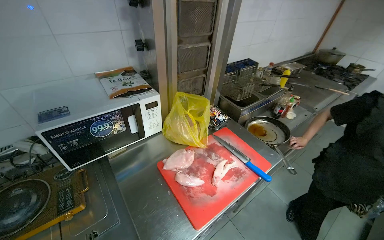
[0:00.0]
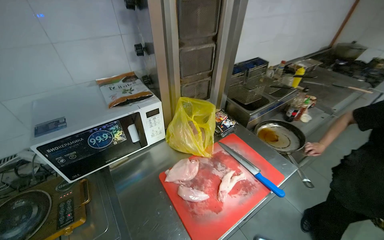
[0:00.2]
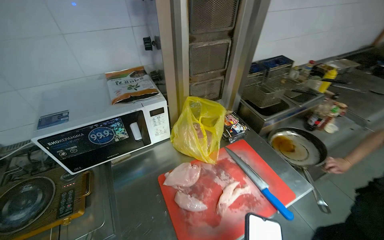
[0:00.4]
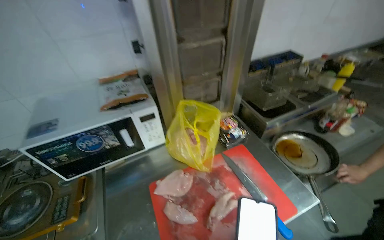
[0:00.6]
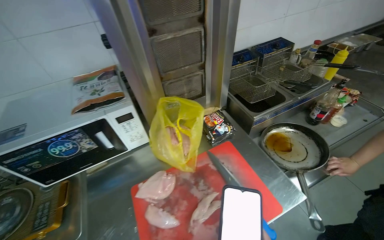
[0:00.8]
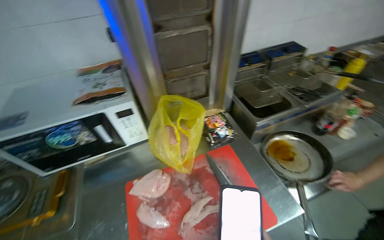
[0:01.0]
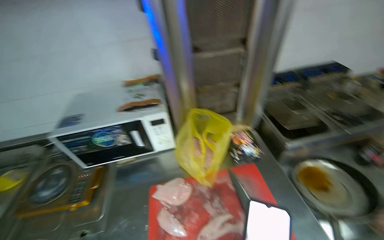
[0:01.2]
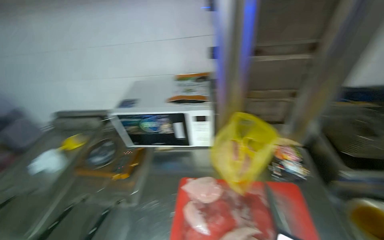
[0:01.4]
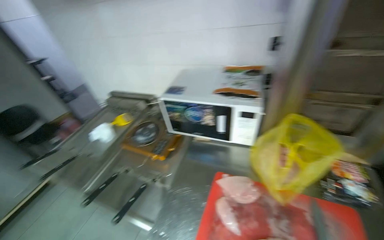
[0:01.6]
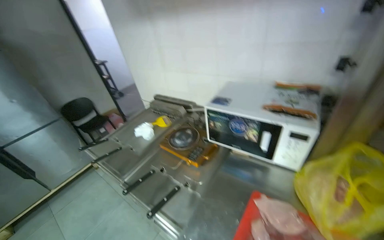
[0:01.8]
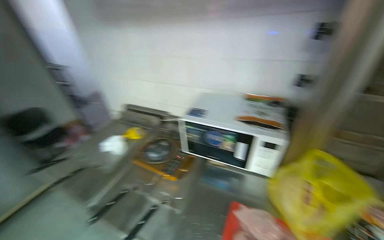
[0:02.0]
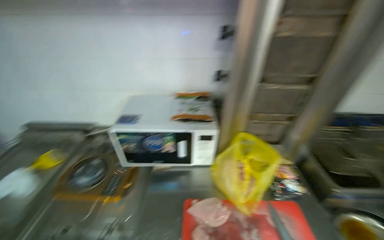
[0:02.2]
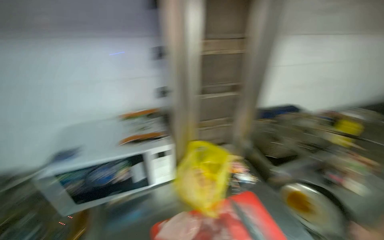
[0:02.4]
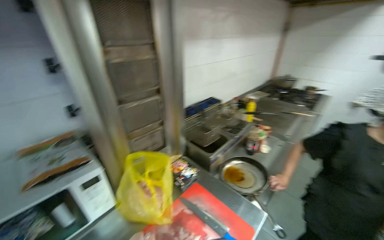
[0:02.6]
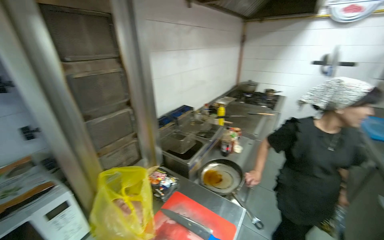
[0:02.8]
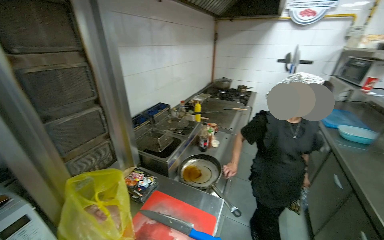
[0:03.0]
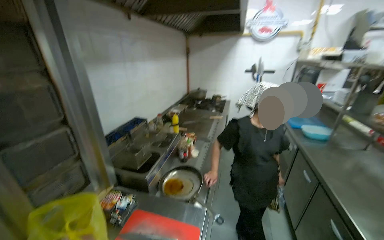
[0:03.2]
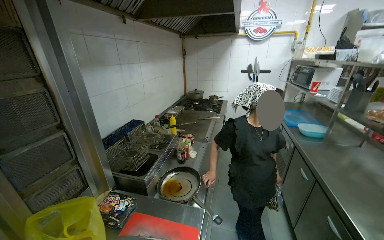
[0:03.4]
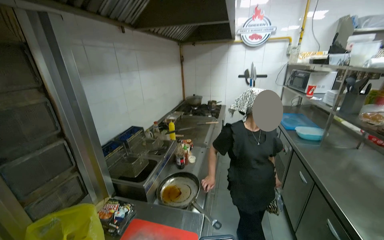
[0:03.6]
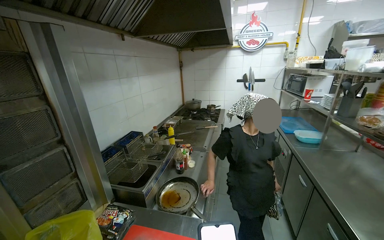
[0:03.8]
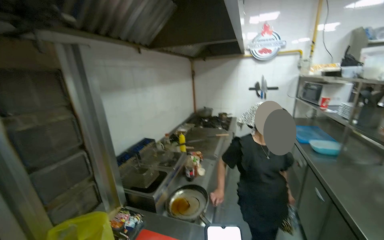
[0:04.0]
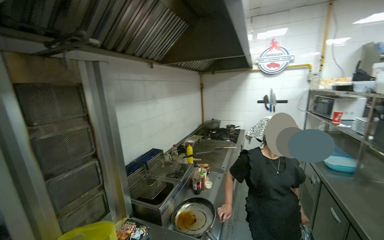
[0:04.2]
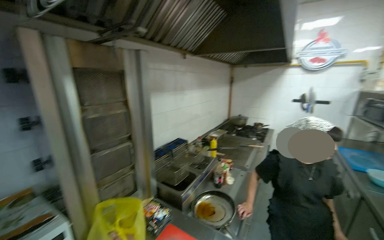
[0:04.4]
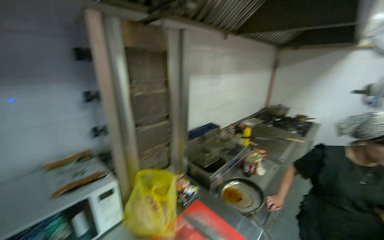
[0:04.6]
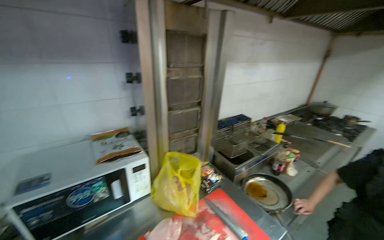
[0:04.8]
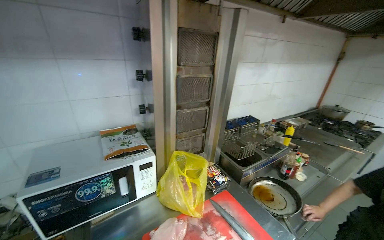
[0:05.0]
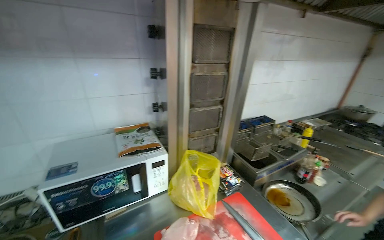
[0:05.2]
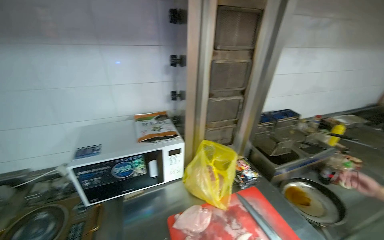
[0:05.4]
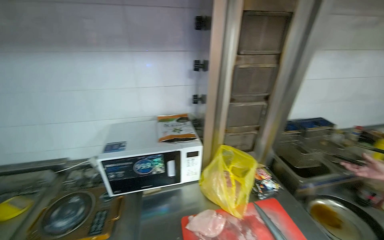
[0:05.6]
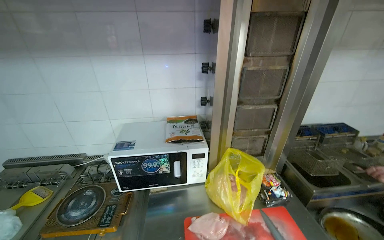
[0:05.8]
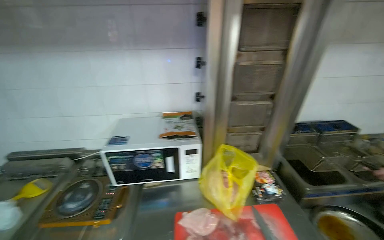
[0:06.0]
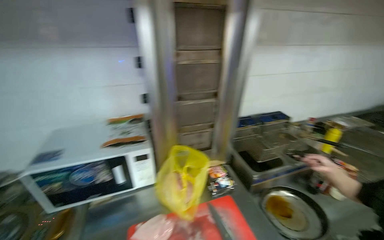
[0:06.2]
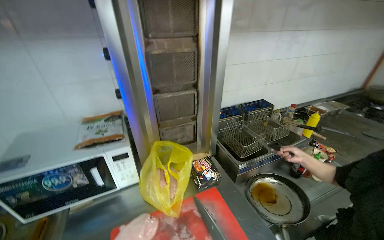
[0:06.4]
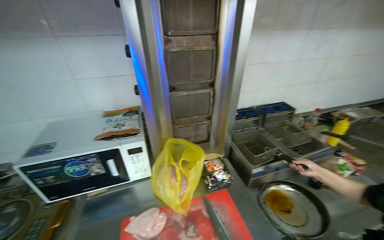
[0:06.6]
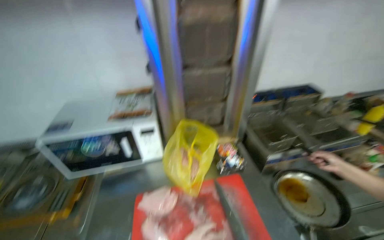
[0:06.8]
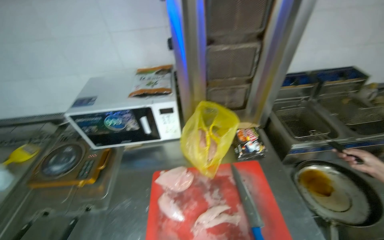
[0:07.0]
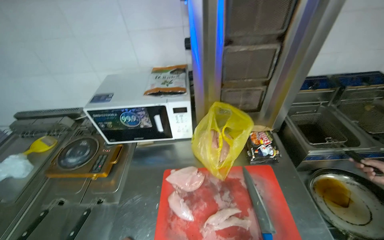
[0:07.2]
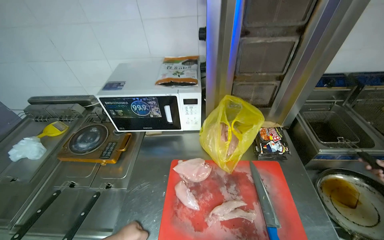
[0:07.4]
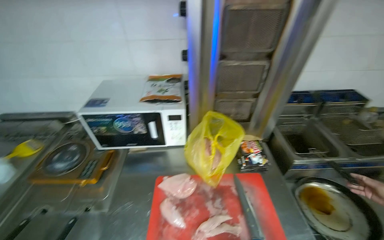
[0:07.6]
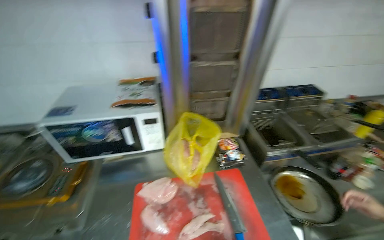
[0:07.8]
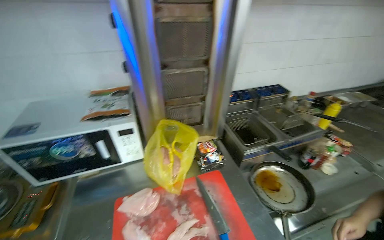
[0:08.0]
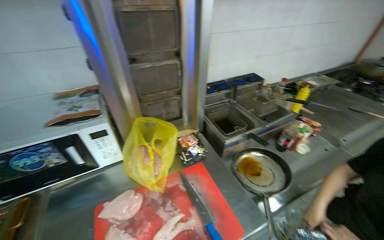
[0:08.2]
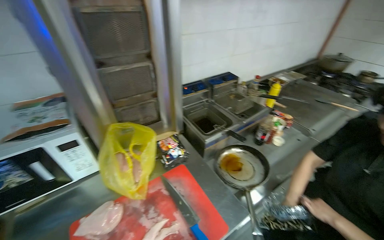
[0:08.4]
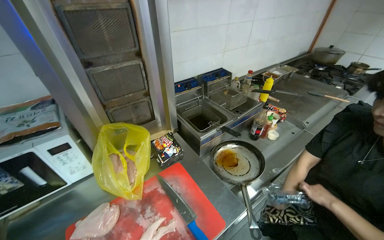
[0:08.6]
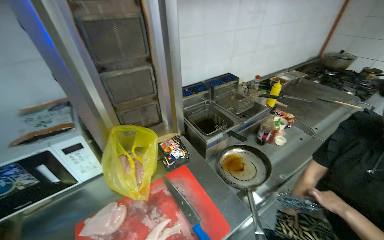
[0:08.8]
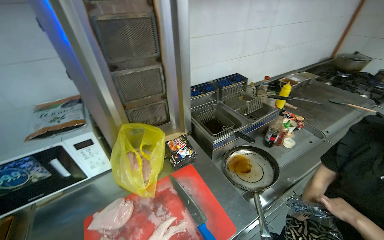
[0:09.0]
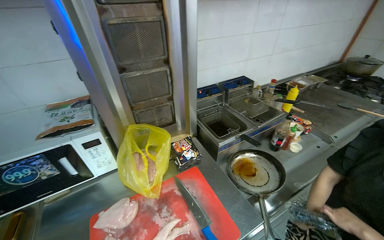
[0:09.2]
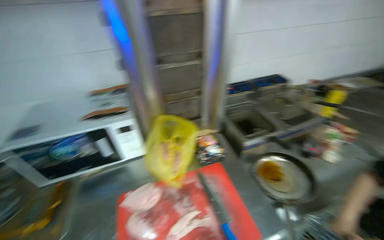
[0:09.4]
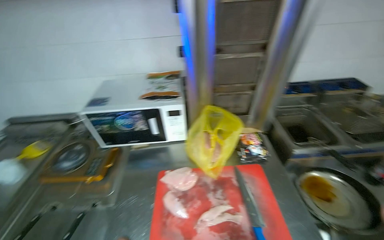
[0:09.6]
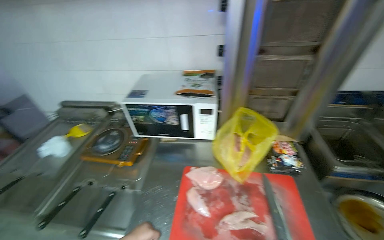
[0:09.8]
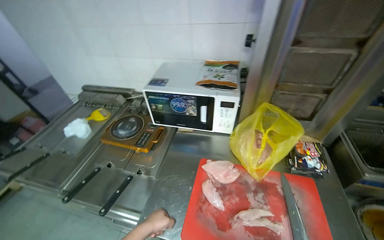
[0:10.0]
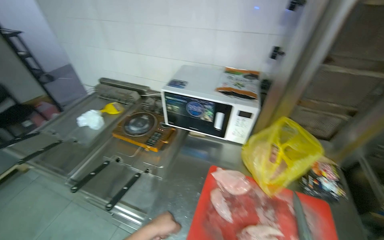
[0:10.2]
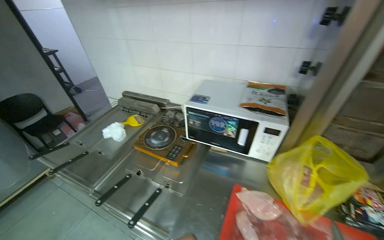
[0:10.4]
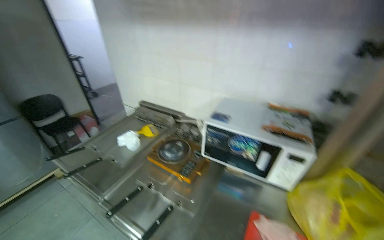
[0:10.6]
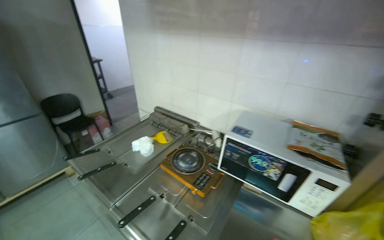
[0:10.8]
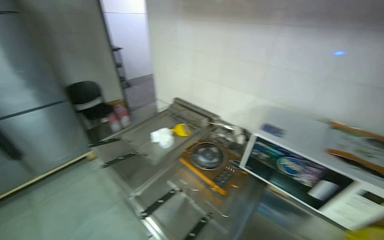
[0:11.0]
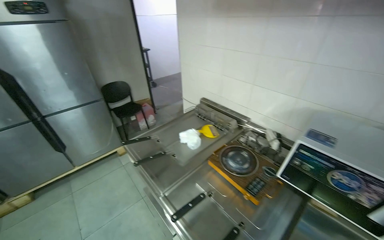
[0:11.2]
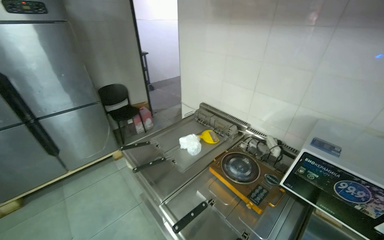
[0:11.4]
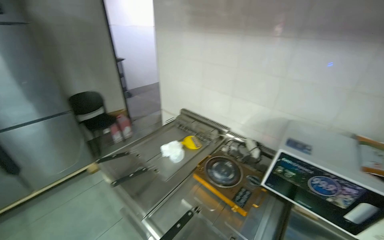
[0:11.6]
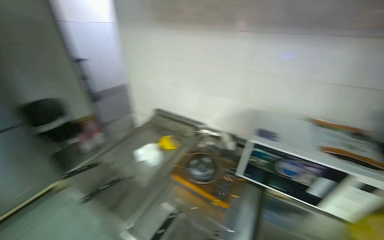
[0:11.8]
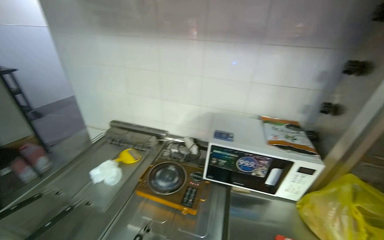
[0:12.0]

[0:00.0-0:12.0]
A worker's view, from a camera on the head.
Job: preparing food.
The whole recording: Cutting chicken on cutting board. The worker removes chicken from a bag and cuts it into pieces on a red cutting board.
0:00.0 to 0:01.6: The wearer's head swings approximately 60 degrees to the left.
0:01.6 to 0:03.0: The head rotates about 85 degrees to the right. The wearer looks about 15 degrees further upward.
0:03.0 to 0:04.4: The view tilts some 10 degrees upward.
0:04.4 to 0:06.0: The wearer's head swings some 55 degrees to the left. The wearer looks approximately 15 degrees further downward.
0:07.6 to 0:09.0: The wearer's head swings some 30 degrees to the right.
0:09.0 to 0:10.4: The head turns to the left by some 55 degrees.

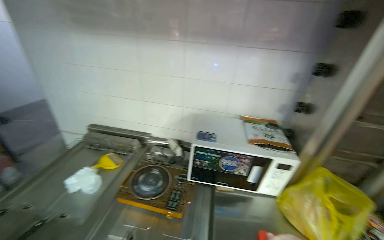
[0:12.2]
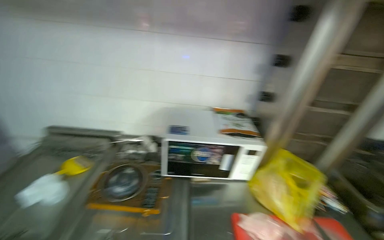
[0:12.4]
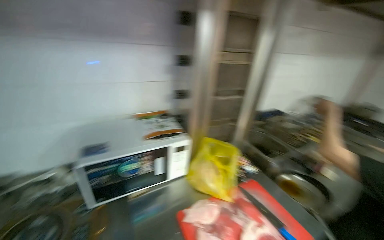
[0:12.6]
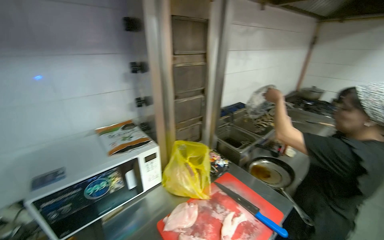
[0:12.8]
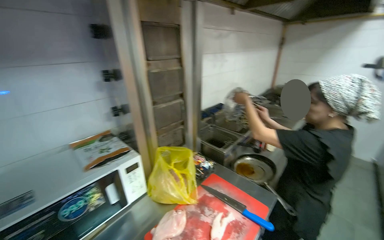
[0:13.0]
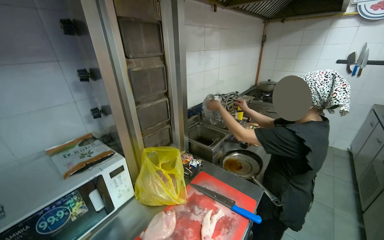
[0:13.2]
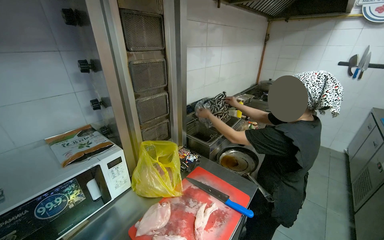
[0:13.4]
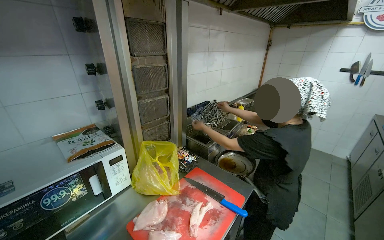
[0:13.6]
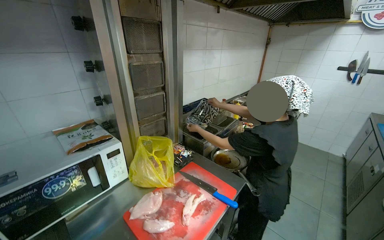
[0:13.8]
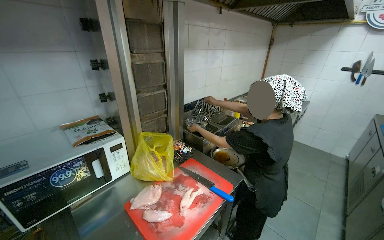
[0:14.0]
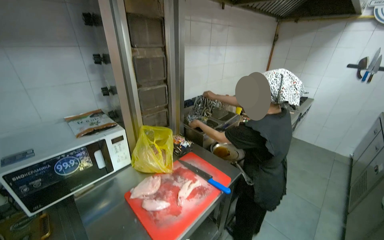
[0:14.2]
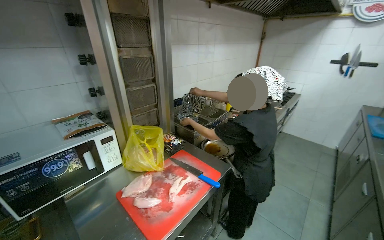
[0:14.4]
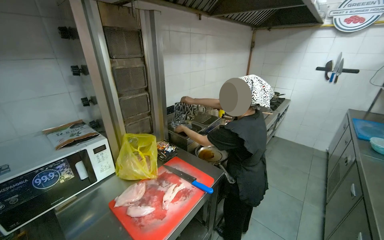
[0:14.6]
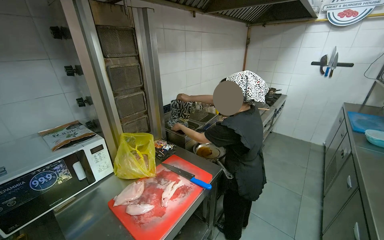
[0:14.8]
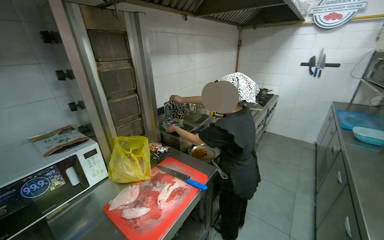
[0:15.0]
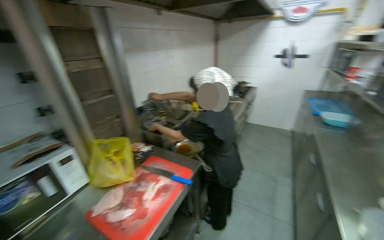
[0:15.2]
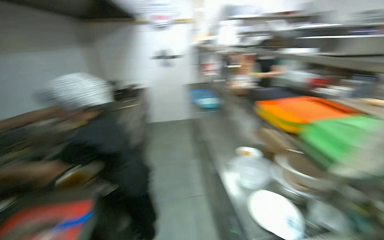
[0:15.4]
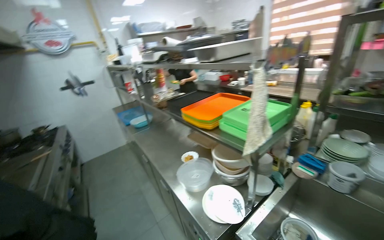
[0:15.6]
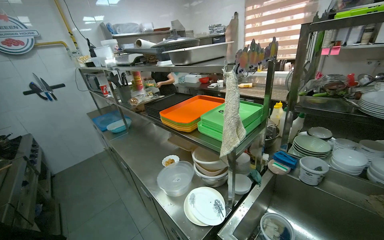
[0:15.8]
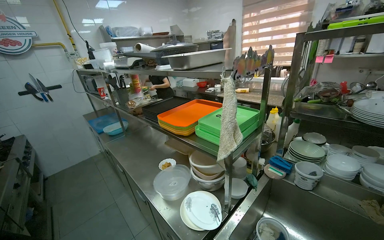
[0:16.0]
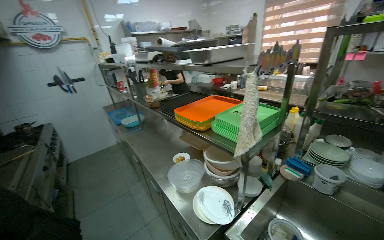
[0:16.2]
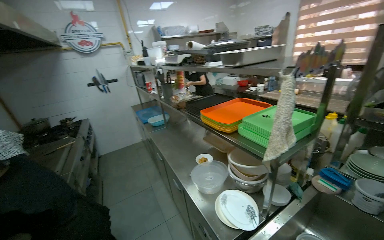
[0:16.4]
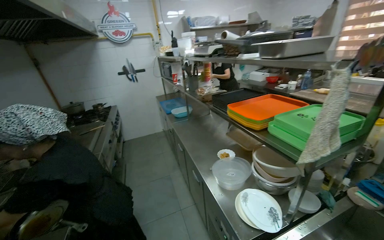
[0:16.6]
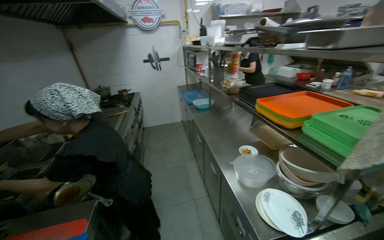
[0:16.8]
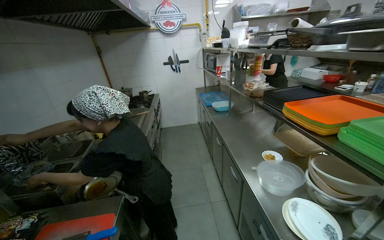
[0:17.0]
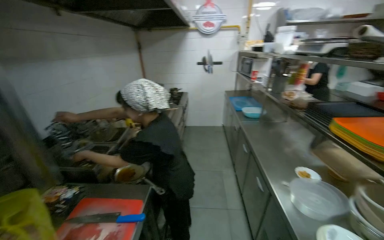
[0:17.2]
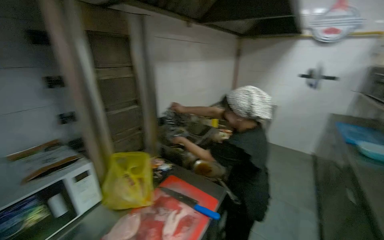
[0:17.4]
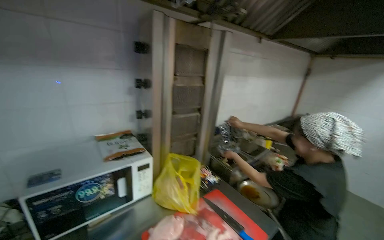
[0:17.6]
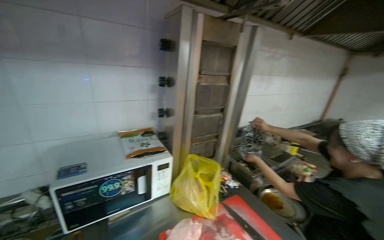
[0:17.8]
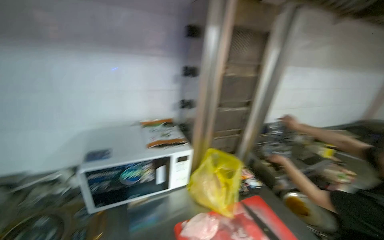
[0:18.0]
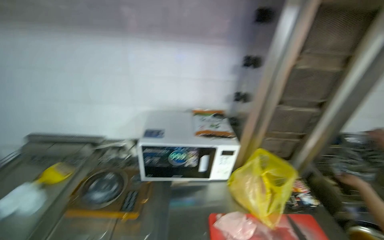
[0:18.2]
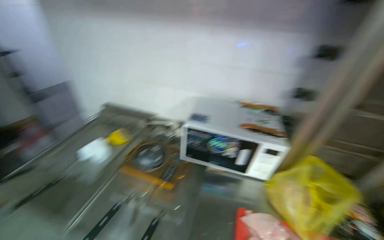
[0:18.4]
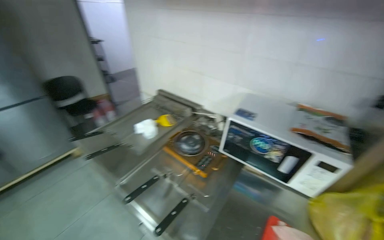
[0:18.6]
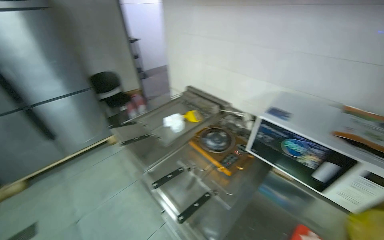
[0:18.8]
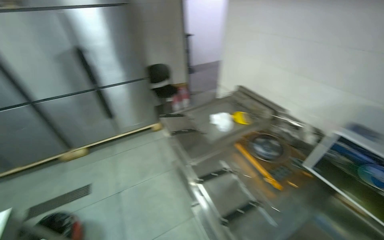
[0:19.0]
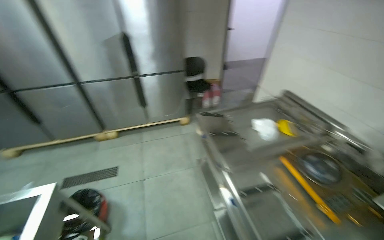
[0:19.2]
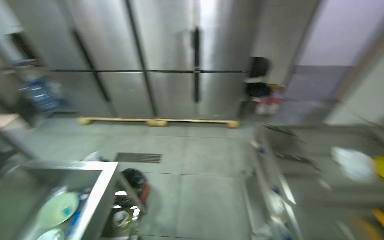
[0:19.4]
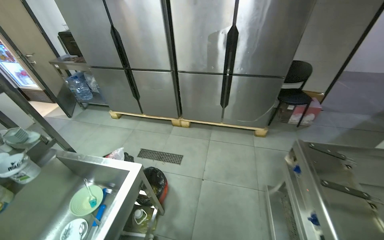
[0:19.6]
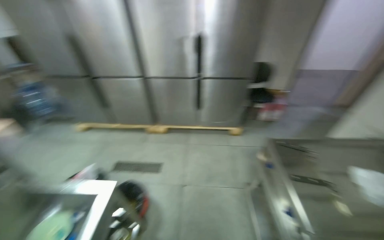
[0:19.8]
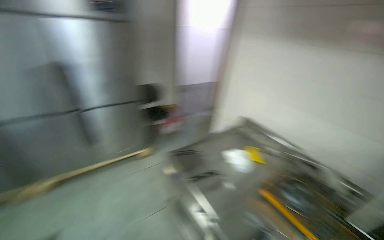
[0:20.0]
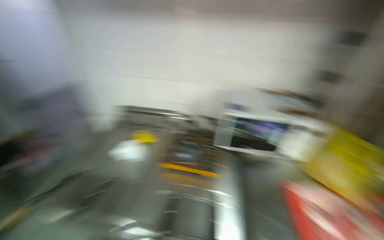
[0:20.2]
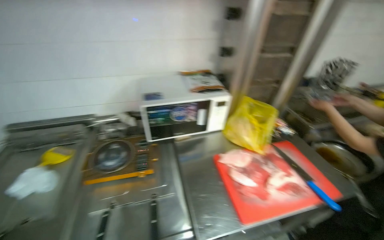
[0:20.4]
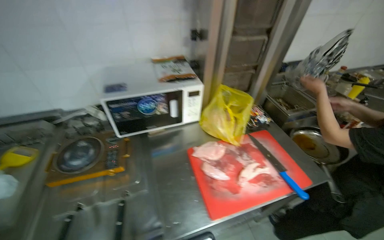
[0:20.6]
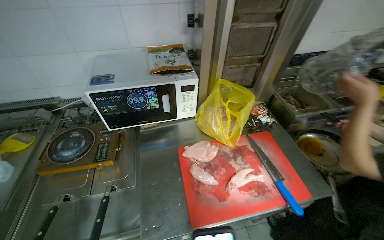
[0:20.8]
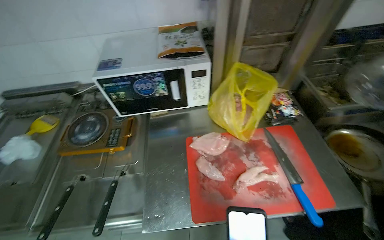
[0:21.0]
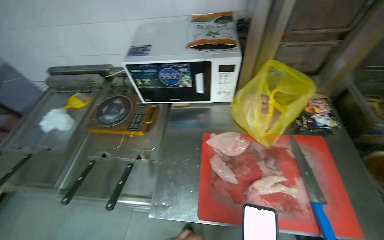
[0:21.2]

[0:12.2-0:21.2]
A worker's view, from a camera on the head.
Job: preparing food.
The whole recording: Cutting chicken on cutting board. The worker removes chicken from a bag and cuts it into pieces on a red cutting board.
0:12.2 to 0:13.8: The wearer looks about 55 degrees further to the right.
0:15.2 to 0:16.6: The head turns to the right by about 40 degrees.
0:16.6 to 0:18.2: The head travels some 50 cm. The wearer's head swings roughly 110 degrees to the left.
0:18.2 to 0:19.8: The wearer moves about 60 cm. The head rotates about 95 degrees to the left.
0:19.8 to 0:21.2: The camera is carried about 80 cm. The wearer looks some 65 degrees further to the right. The view tips downward by about 25 degrees.
